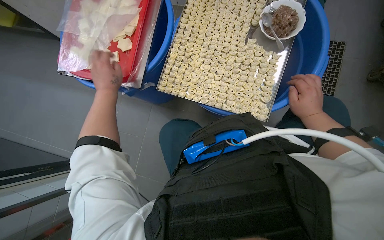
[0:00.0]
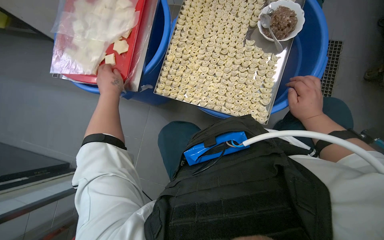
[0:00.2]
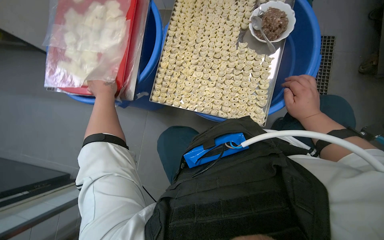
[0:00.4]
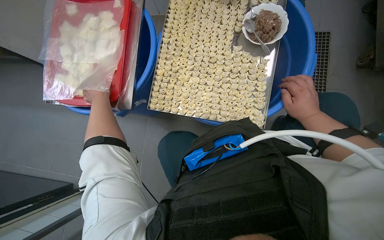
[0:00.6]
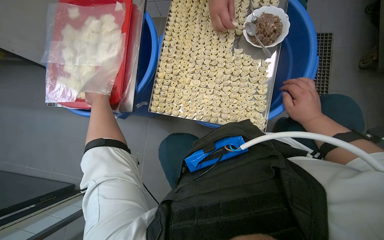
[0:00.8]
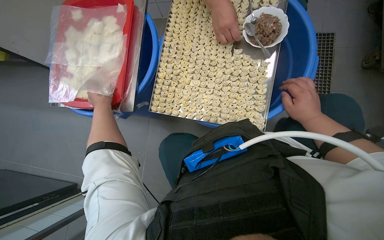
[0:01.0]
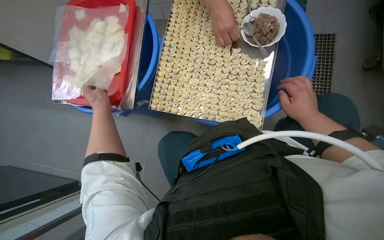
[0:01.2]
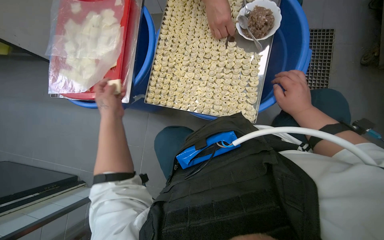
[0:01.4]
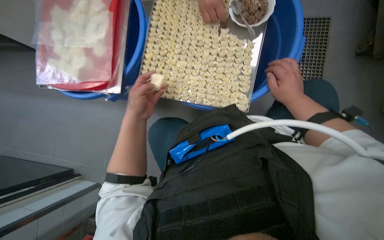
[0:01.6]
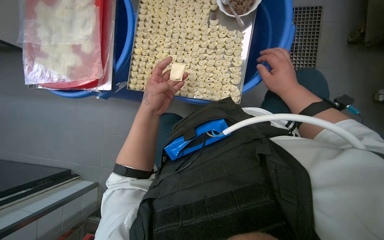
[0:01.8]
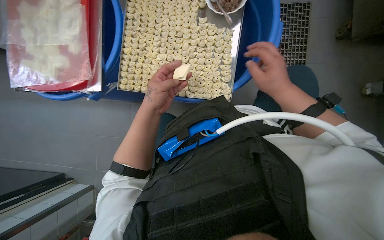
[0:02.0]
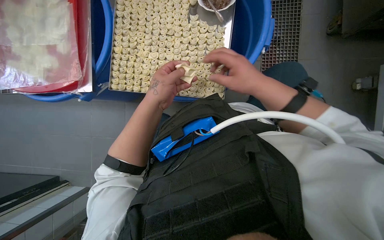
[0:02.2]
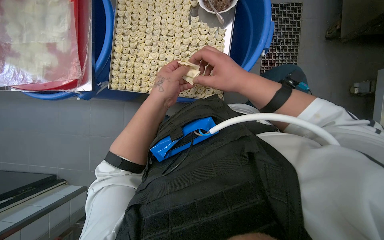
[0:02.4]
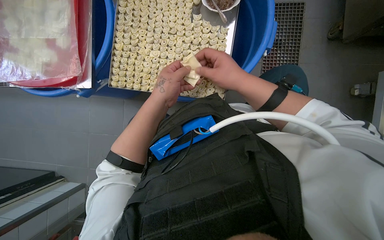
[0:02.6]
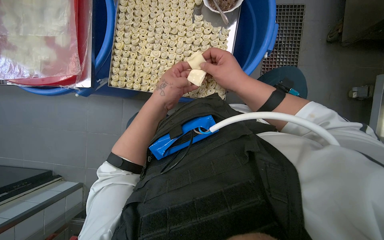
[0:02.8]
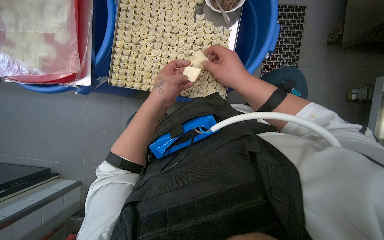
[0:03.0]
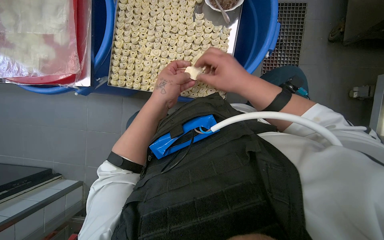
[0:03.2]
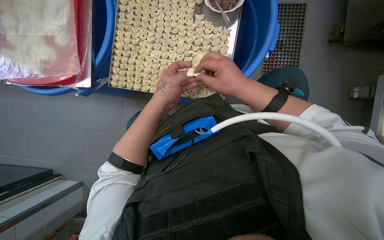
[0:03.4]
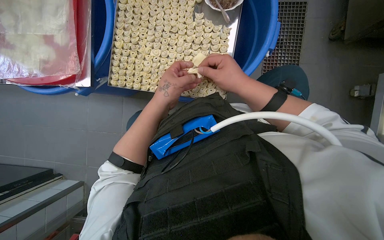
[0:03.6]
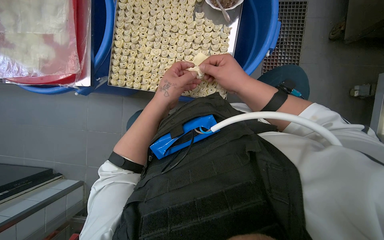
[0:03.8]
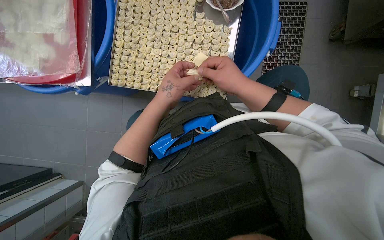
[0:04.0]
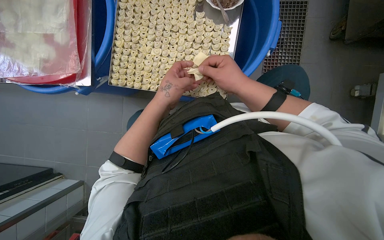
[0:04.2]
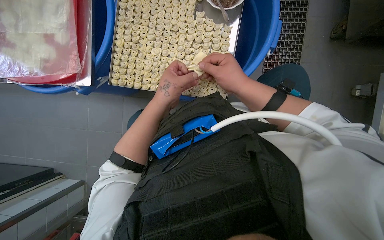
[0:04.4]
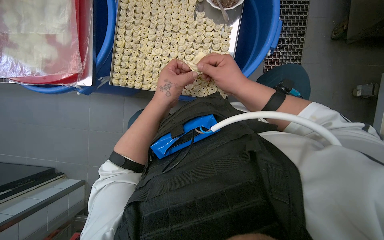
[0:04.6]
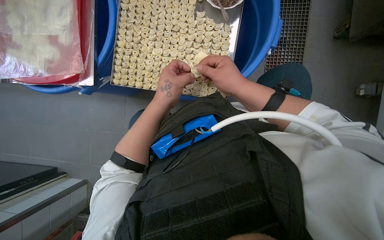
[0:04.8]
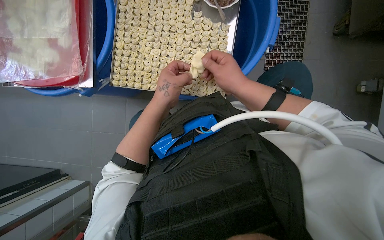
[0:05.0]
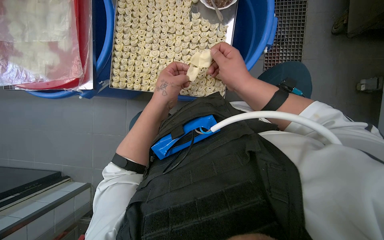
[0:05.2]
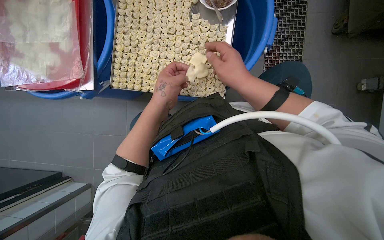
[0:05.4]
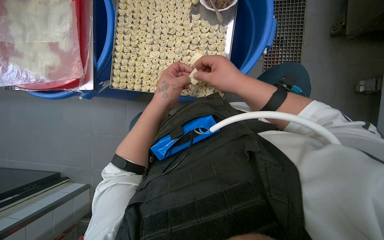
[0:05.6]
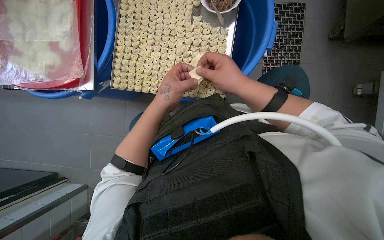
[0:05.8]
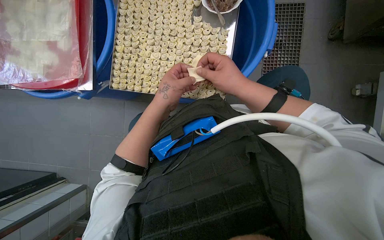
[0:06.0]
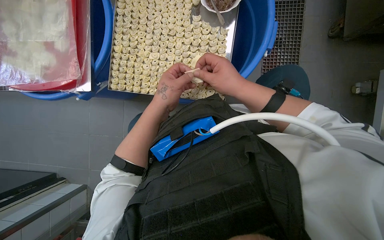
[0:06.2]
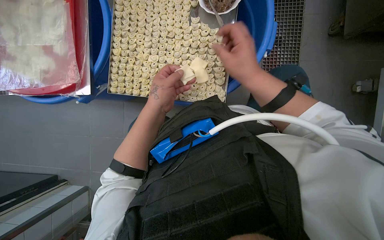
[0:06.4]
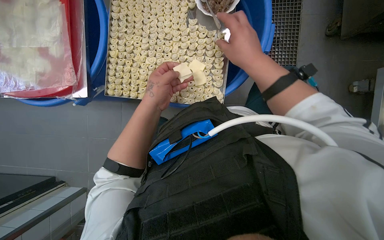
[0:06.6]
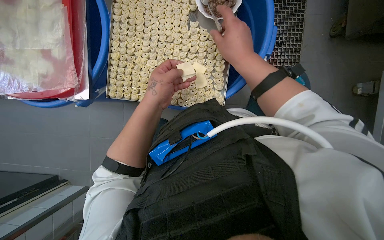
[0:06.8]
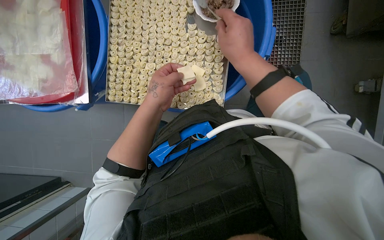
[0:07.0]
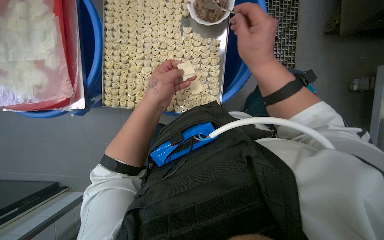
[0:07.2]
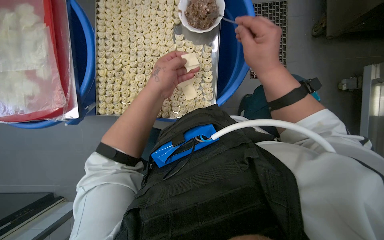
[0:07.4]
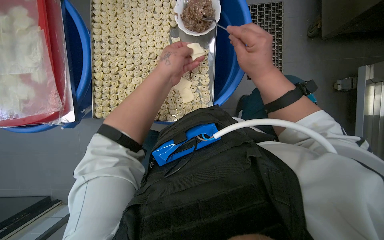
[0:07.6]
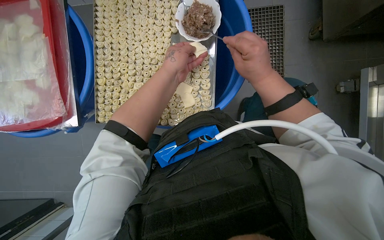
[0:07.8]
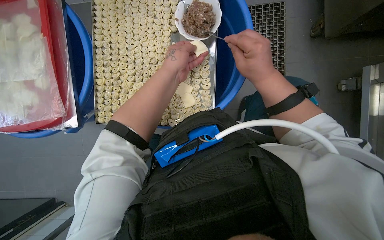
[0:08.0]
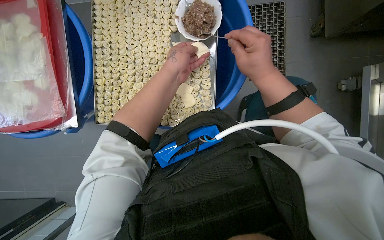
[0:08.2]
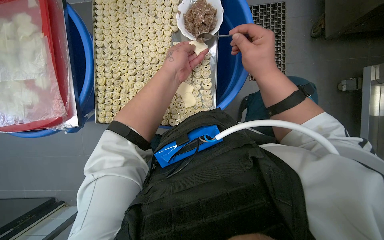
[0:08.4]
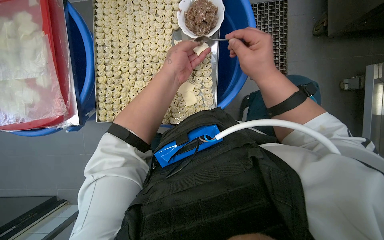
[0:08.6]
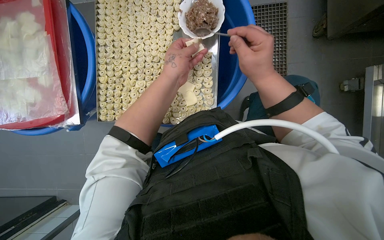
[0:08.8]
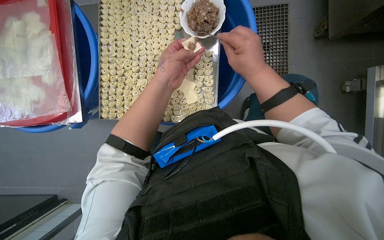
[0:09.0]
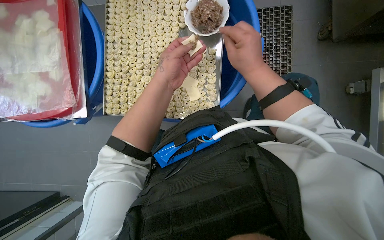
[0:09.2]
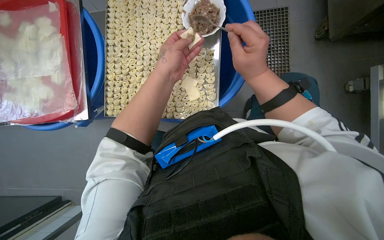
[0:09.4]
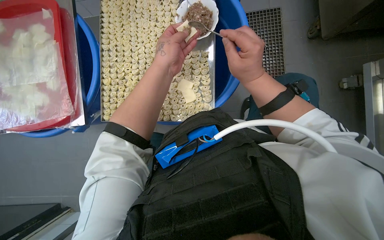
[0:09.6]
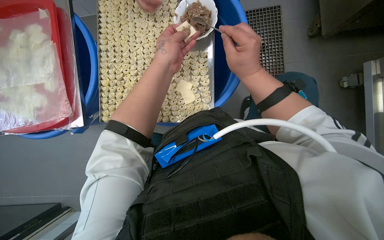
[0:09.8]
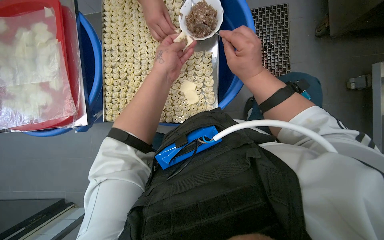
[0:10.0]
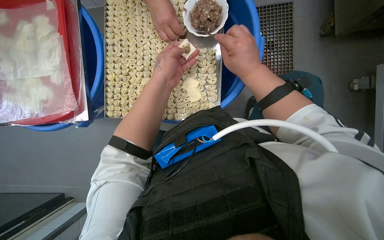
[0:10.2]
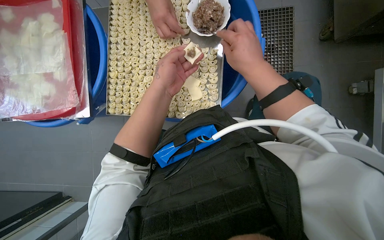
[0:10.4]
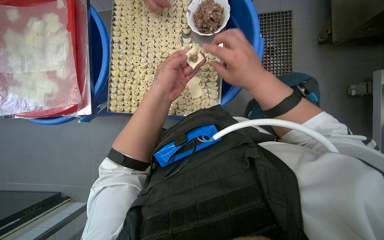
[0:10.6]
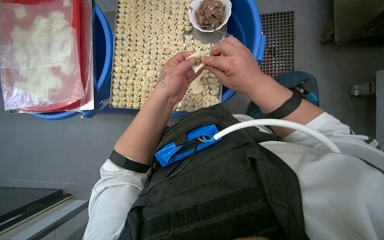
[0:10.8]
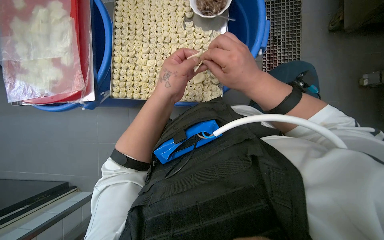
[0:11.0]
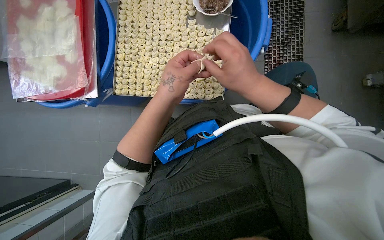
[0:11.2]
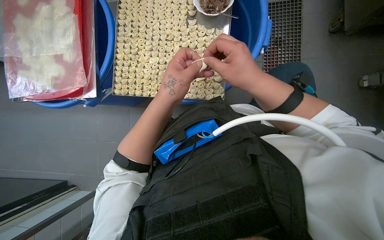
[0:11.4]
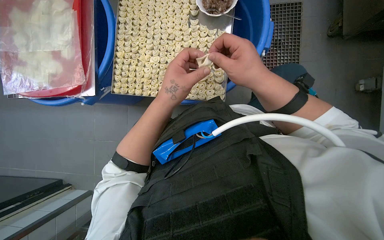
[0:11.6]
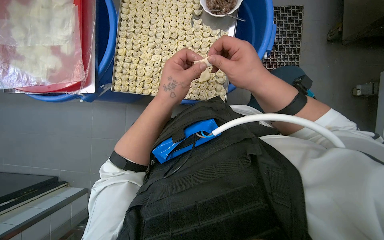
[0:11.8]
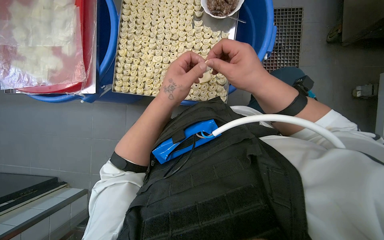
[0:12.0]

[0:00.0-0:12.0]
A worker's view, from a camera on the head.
Job: preparing food.
The whole recording: Making dumplings with meat filling. The worker picks up dough, fills it with meat, folds it, and places the finished dumpling on a tray.
0:00.0 to 0:01.6: The left hand moves to the right, roughly 15 cm.
0:01.6 to 0:03.0: The left hand travels to the right by about 15 cm. Meanwhile the right hand goes about 10 cm to the left.
0:03.0 to 0:06.0: The hands work in one place, with small movements.
0:06.0 to 0:07.6: The right hand moves to the right, approximately 10 cm. Meanwhile the left hand is displaced up the picture by some 15 cm.
0:07.6 to 0:10.4: The hands are busy where they are.
0:10.4 to 0:12.0: The right hand shifts roughly 10 cm down the picture; the left hand moves down the picture and nearer to the camera, about 15 cm.

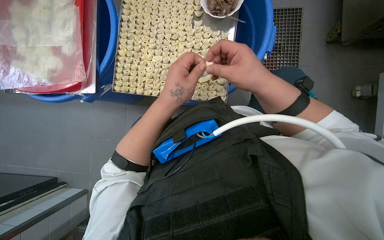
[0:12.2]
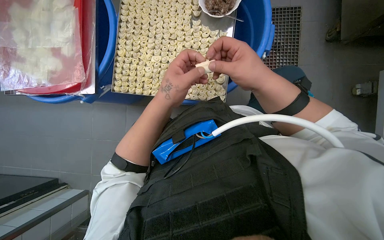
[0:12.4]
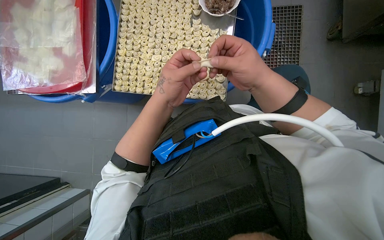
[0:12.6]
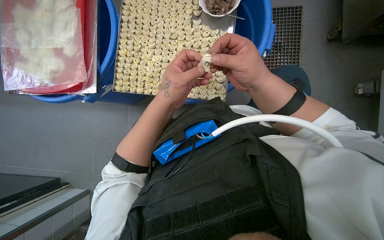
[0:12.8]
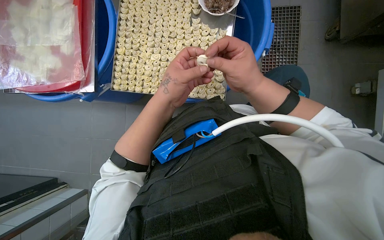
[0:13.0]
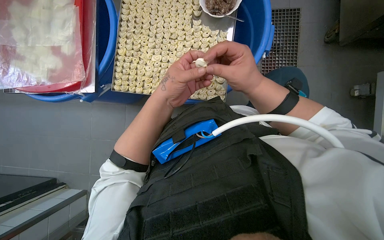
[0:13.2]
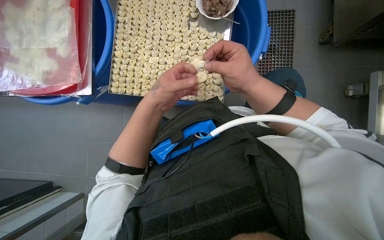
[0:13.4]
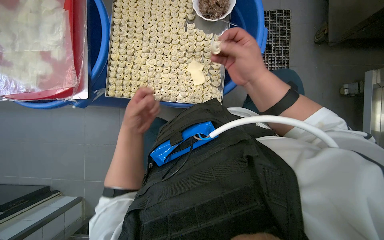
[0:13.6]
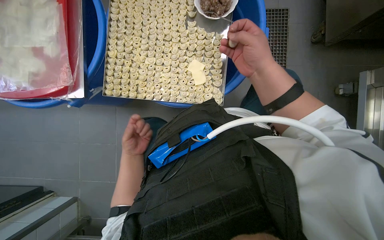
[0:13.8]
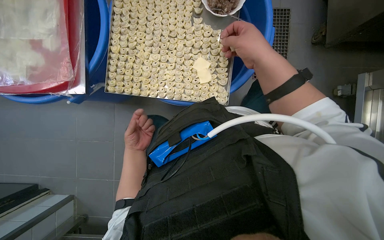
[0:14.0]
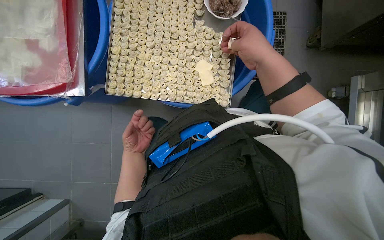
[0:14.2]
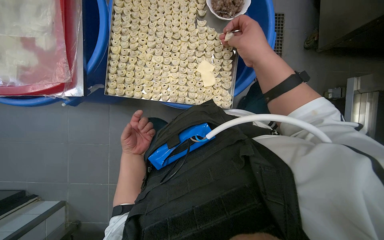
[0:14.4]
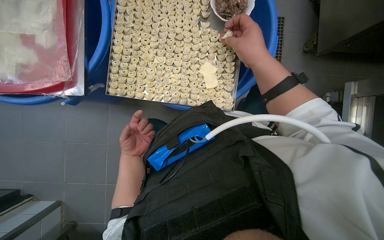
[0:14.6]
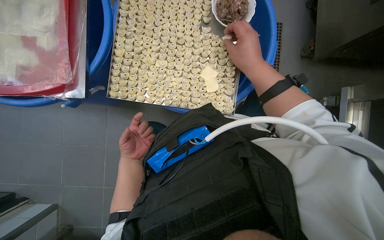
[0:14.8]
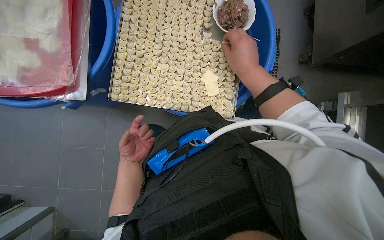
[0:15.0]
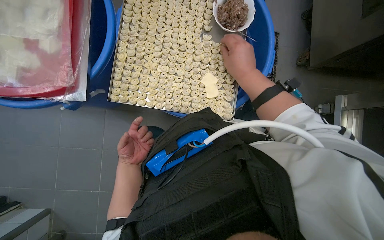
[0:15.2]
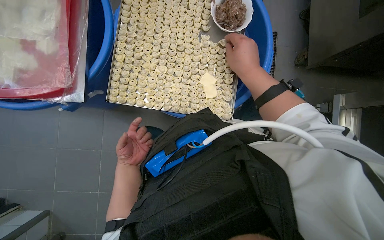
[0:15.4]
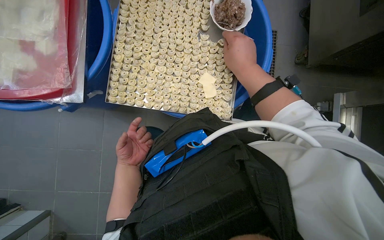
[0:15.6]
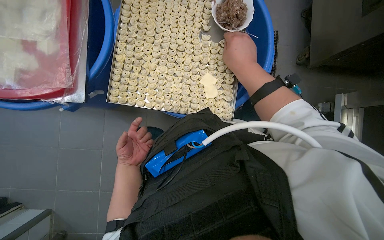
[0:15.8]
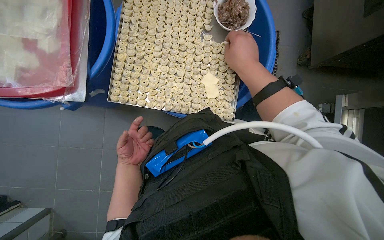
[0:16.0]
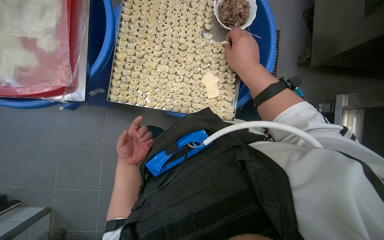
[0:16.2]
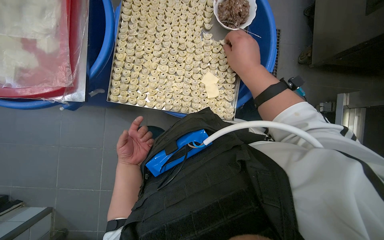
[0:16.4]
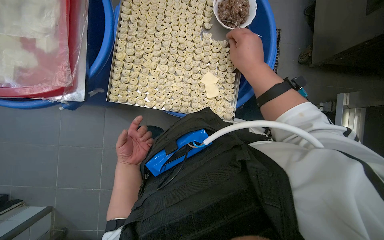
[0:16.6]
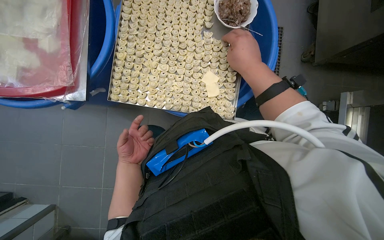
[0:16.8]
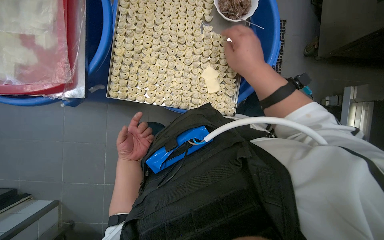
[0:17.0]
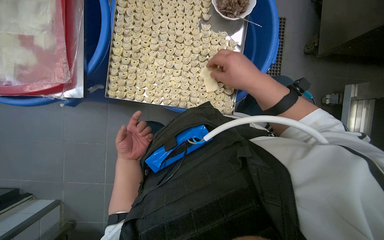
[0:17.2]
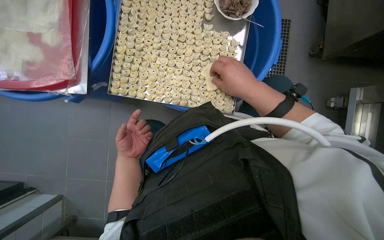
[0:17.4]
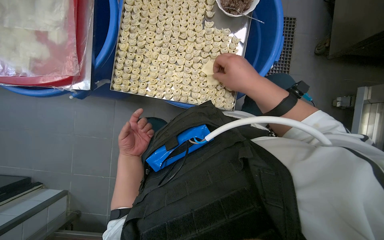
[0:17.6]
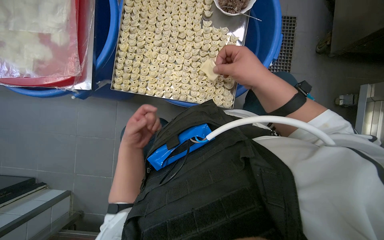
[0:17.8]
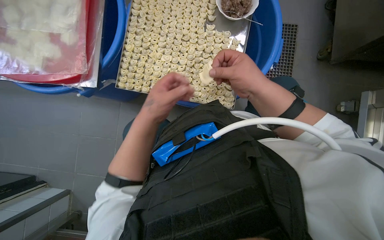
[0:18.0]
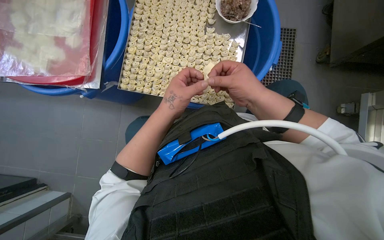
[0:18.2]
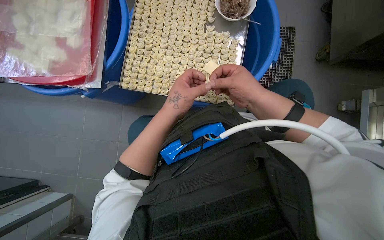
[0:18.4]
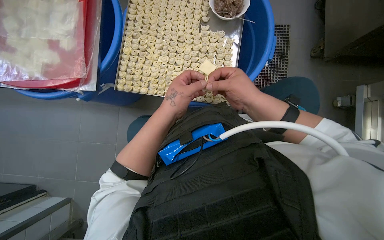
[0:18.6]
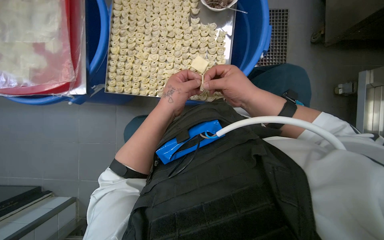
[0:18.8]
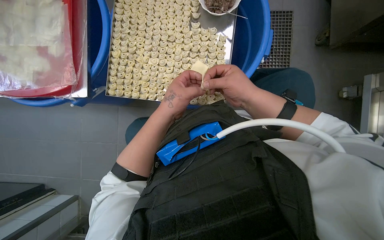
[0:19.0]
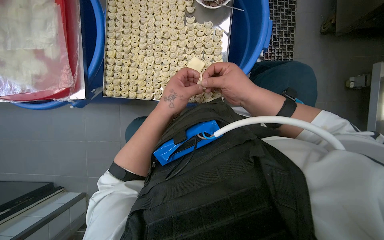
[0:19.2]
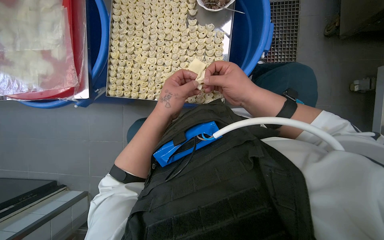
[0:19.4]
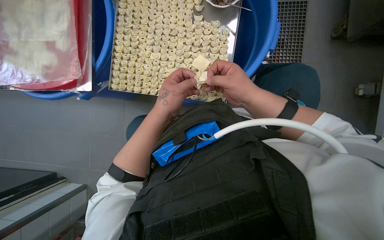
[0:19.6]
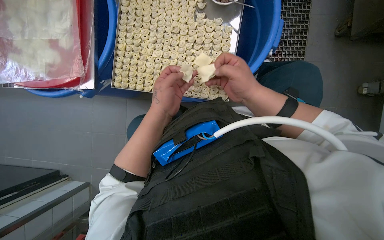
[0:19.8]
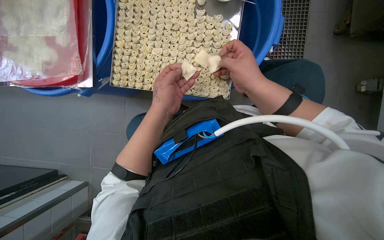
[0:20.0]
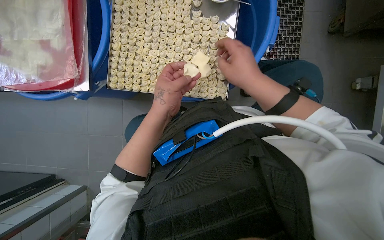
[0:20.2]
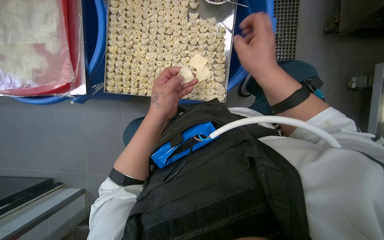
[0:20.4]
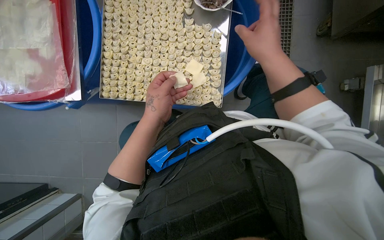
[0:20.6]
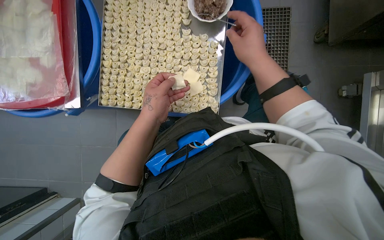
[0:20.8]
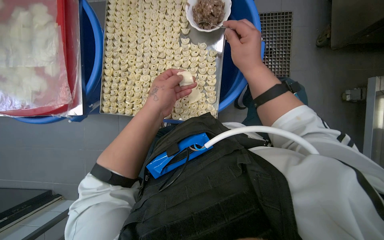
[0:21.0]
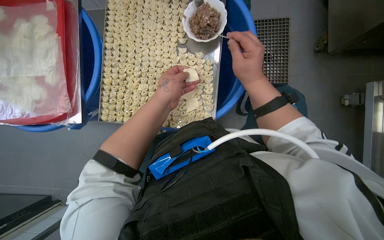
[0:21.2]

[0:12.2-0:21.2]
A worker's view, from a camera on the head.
Job: preparing food.
The whole recording: Making dumplings with meat filling. The worker picks up dough, fills it with meat, folds it, and places the finished dumpling on a tray.
0:12.2 to 0:13.8: The left hand goes approximately 30 cm farther from the camera, to the left and down the picture.
0:15.2 to 0:16.6: The hands work in one place, with small movements.
0:16.6 to 0:18.2: The left hand travels nearer to the camera, to the right and up the picture by approximately 25 cm. The right hand shifts some 15 cm down the picture.
0:18.2 to 0:19.8: The hands work in one place, with small movements.
